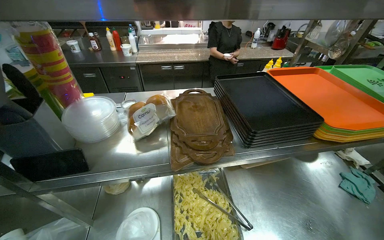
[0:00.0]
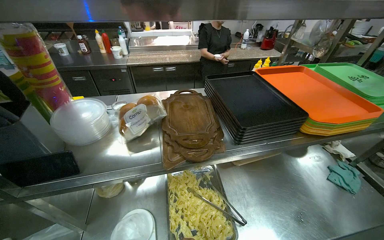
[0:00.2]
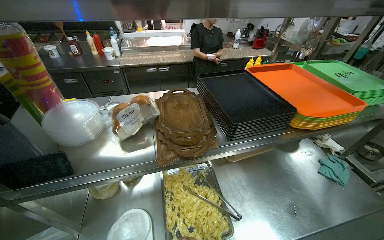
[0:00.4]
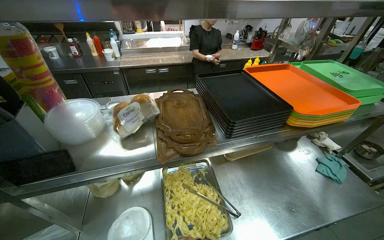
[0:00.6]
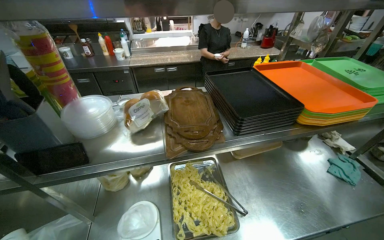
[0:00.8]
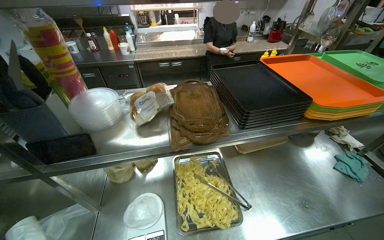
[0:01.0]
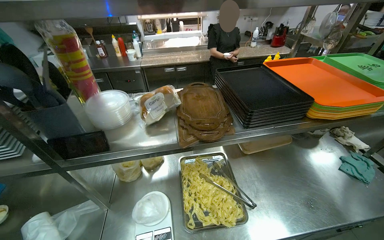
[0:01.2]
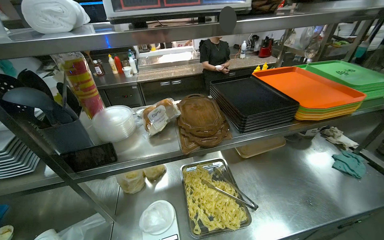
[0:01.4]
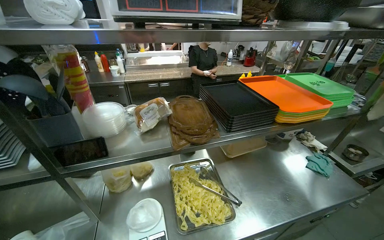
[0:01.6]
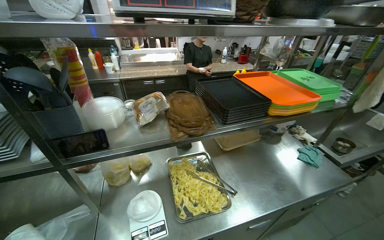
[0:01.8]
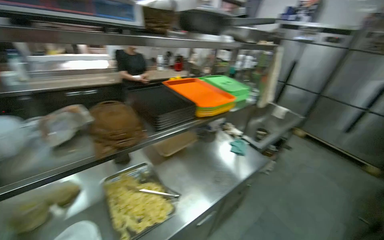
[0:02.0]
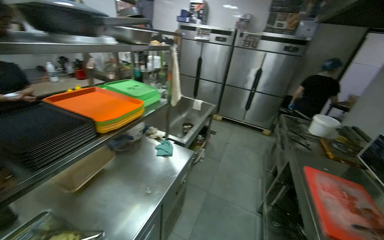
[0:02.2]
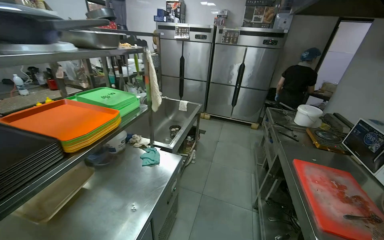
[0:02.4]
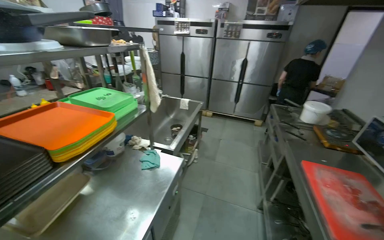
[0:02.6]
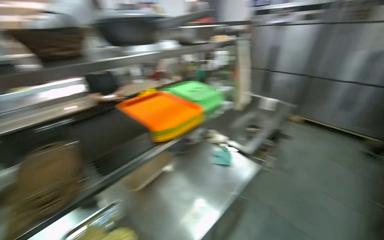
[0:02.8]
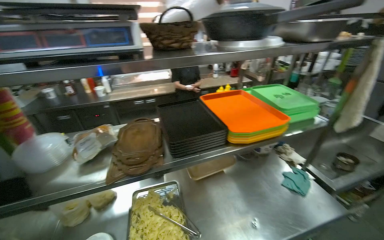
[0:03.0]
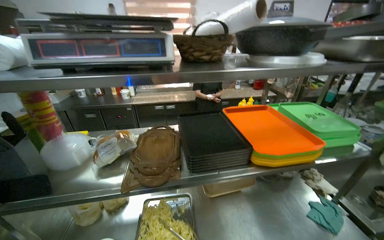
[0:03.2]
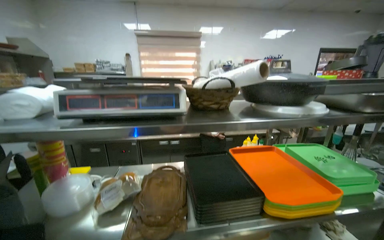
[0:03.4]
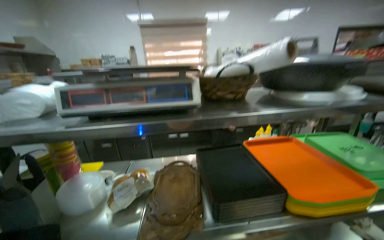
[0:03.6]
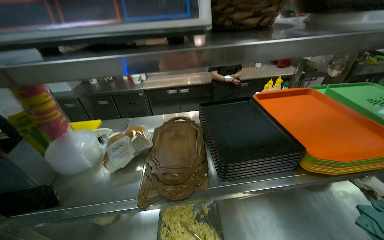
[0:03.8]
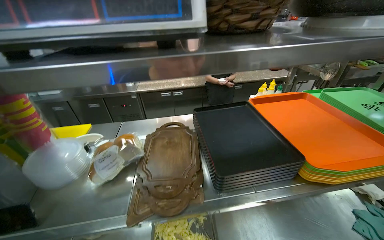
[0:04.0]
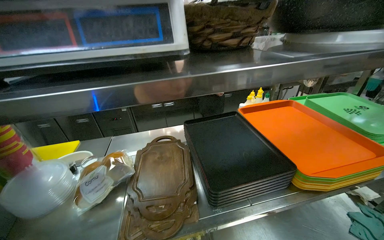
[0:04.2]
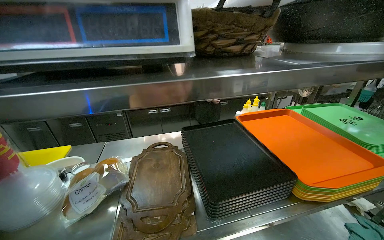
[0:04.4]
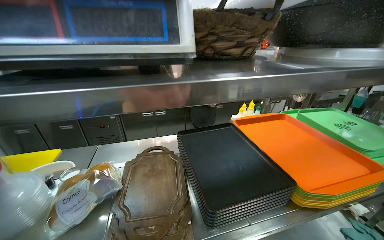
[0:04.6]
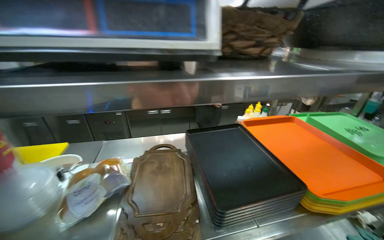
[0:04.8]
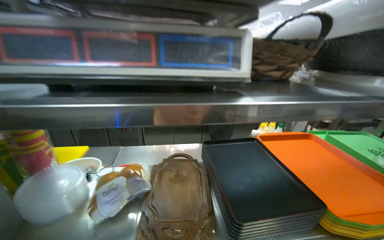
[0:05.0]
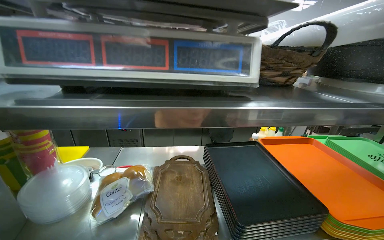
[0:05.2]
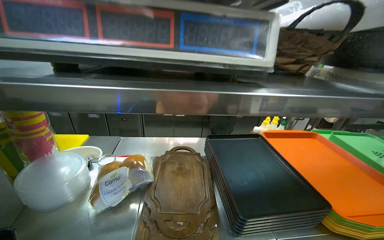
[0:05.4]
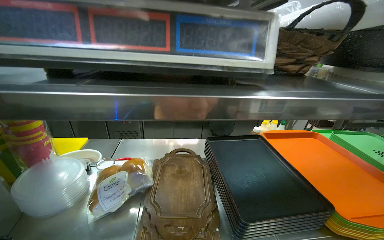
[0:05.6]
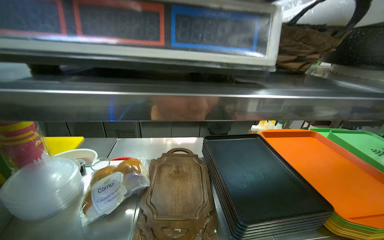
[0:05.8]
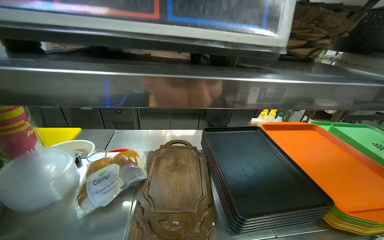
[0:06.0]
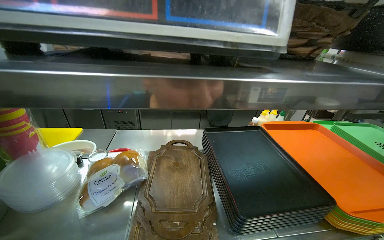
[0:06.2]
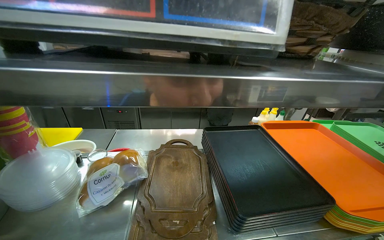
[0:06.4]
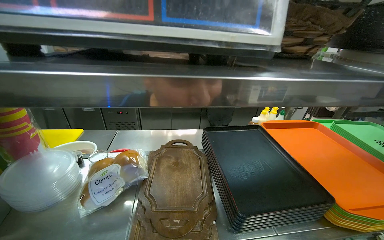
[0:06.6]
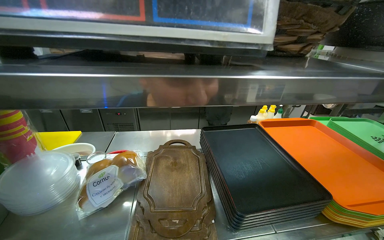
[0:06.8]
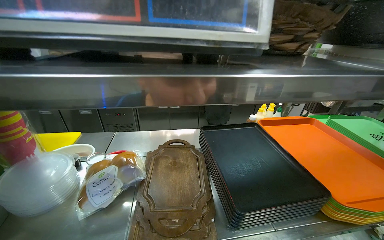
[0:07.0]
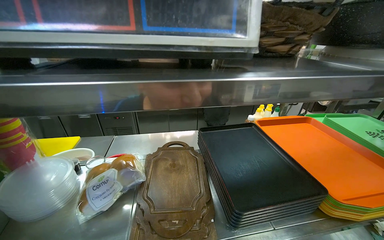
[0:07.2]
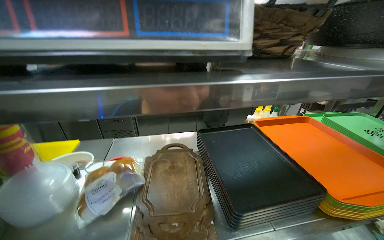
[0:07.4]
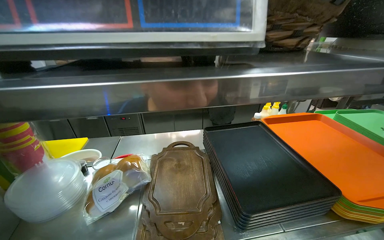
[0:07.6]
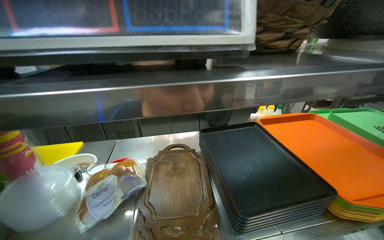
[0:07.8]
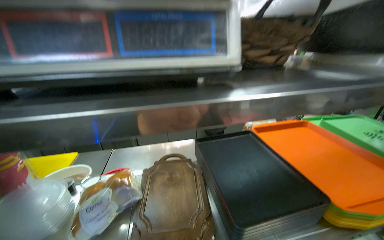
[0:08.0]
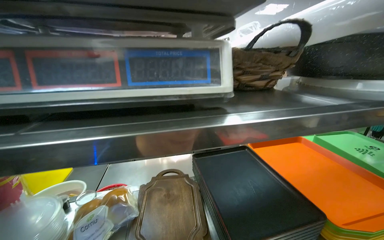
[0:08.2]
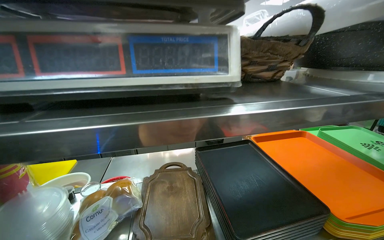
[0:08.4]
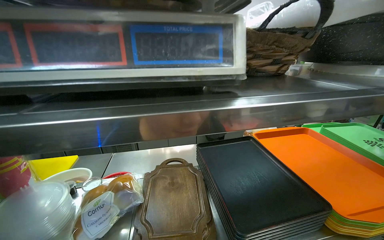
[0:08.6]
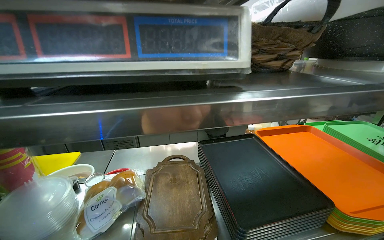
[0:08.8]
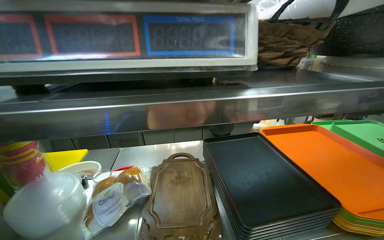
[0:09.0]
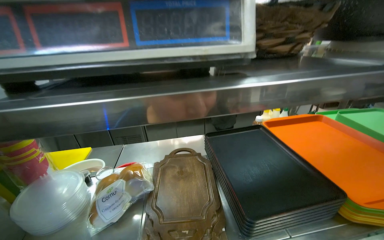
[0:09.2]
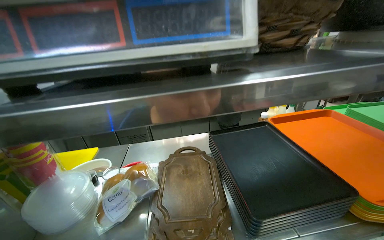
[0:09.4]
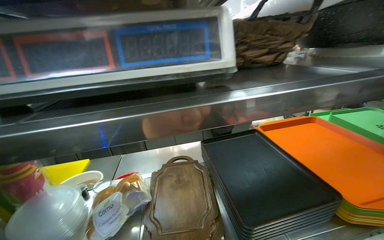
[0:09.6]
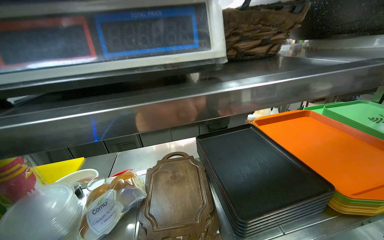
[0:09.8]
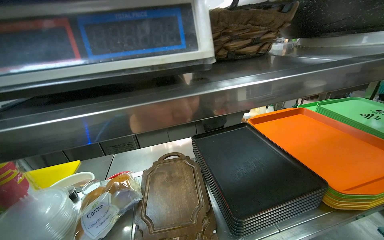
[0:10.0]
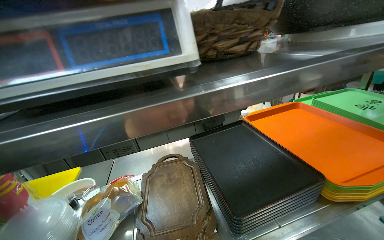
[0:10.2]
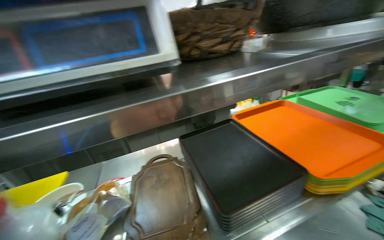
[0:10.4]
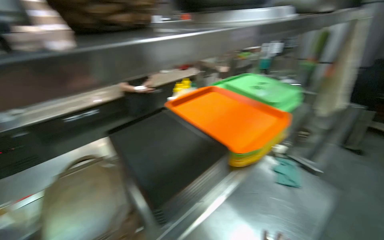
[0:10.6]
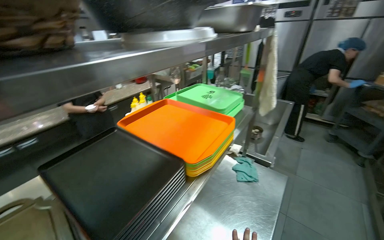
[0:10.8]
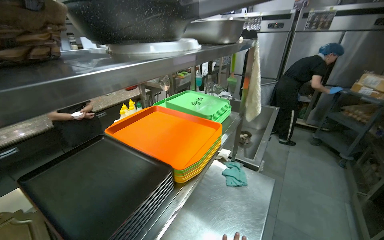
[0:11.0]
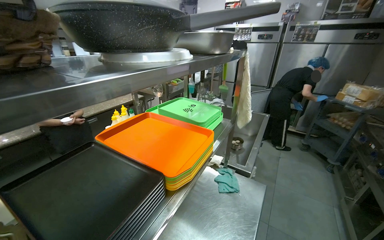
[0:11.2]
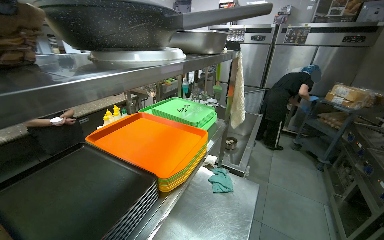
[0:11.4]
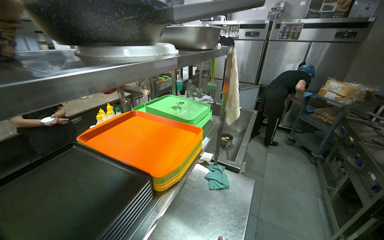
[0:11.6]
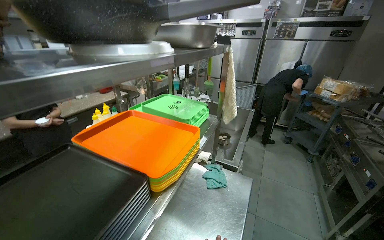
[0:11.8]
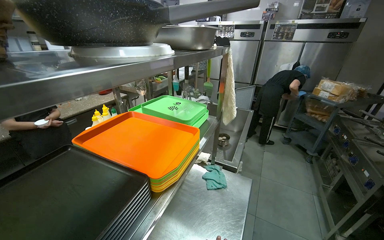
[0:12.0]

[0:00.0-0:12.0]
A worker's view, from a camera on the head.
Job: preparing food.
The whole recording: Weighing and bagging pasta. The worker uses tongs to scoop pasta from a tray into a plastic bag on a scale.
0:10.4 to 0:12.0: The head rotates some 35 degrees to the right.

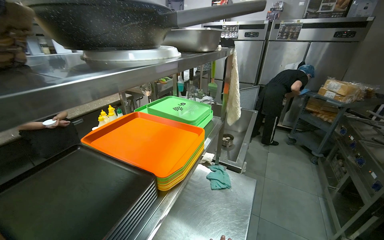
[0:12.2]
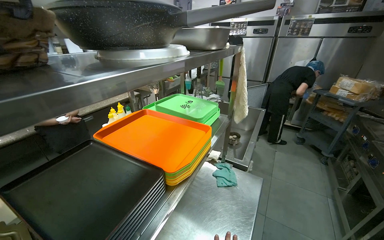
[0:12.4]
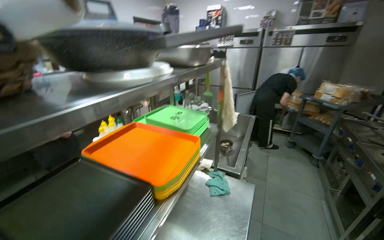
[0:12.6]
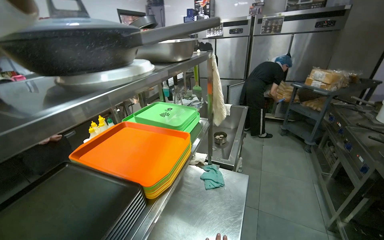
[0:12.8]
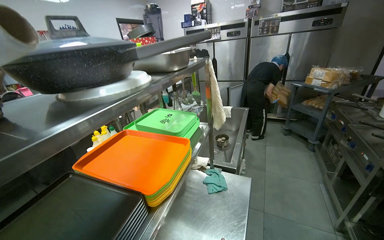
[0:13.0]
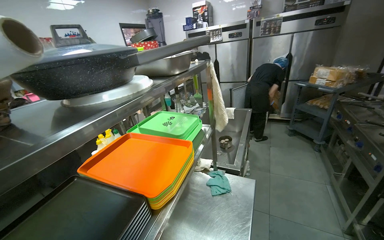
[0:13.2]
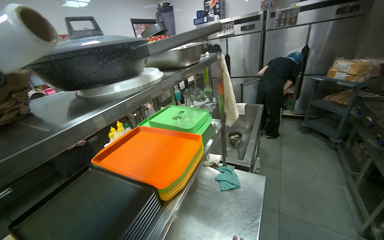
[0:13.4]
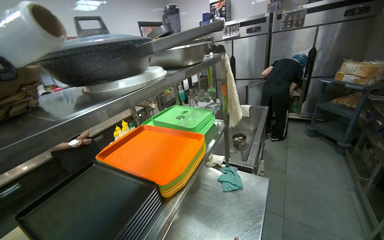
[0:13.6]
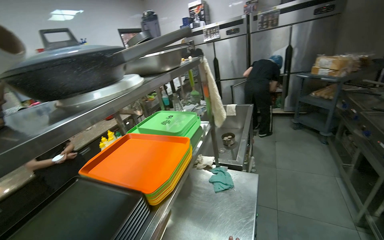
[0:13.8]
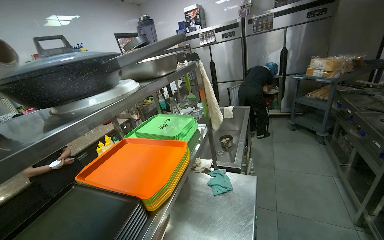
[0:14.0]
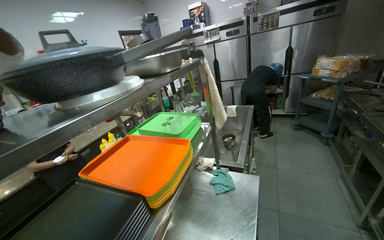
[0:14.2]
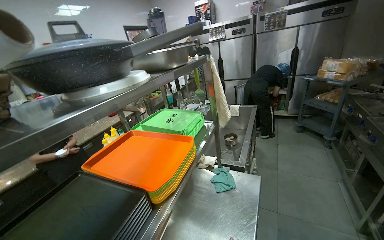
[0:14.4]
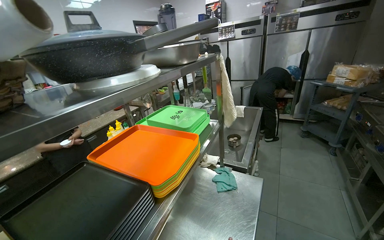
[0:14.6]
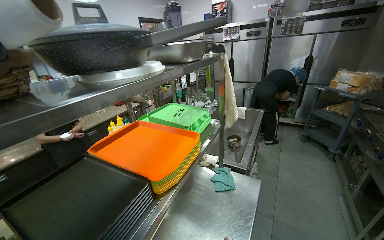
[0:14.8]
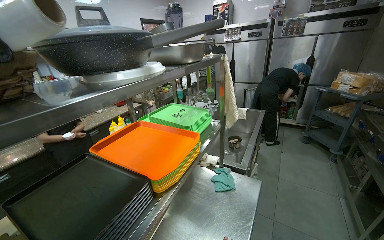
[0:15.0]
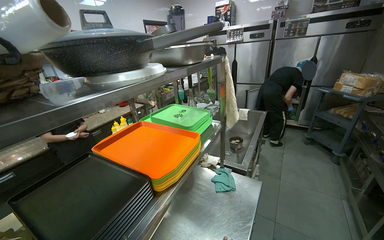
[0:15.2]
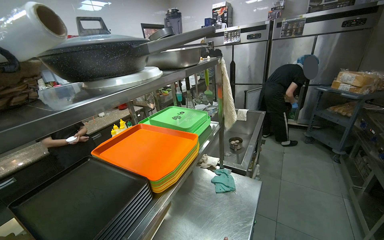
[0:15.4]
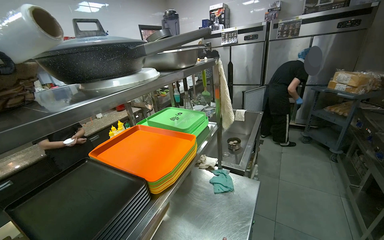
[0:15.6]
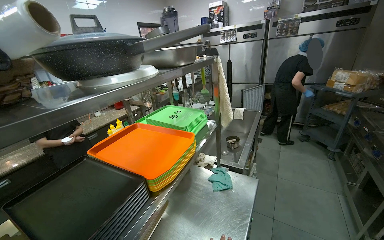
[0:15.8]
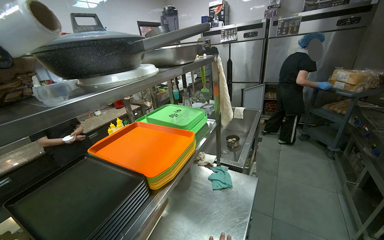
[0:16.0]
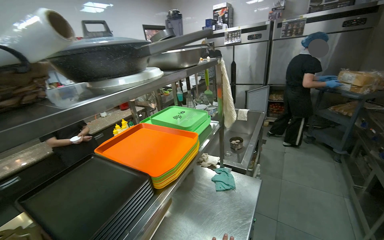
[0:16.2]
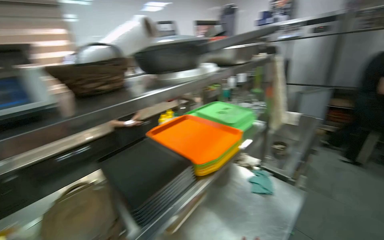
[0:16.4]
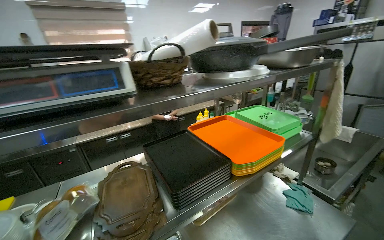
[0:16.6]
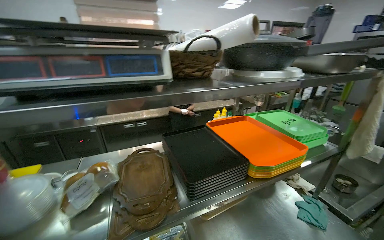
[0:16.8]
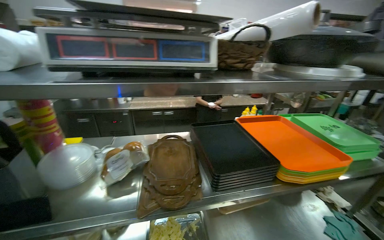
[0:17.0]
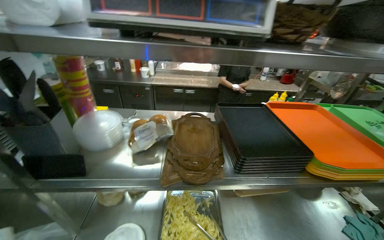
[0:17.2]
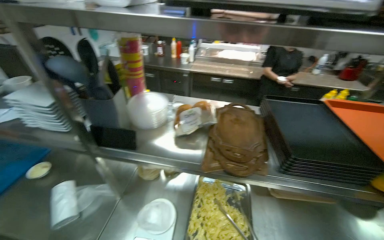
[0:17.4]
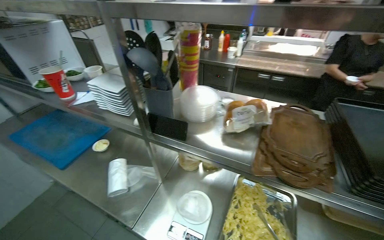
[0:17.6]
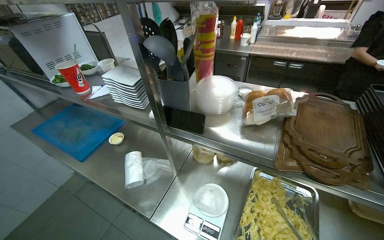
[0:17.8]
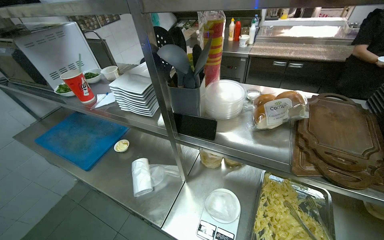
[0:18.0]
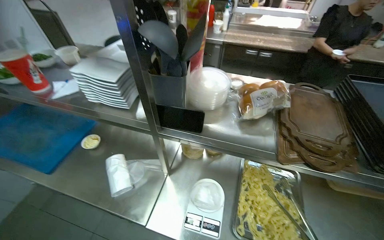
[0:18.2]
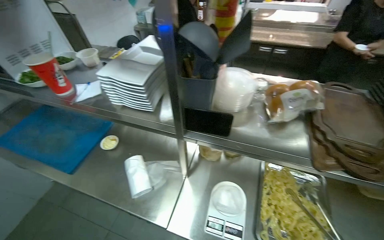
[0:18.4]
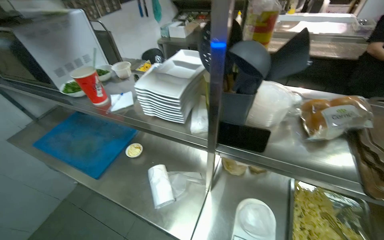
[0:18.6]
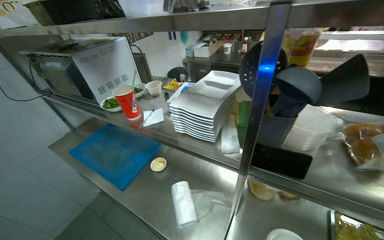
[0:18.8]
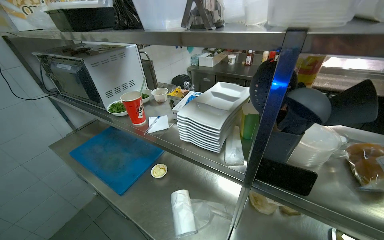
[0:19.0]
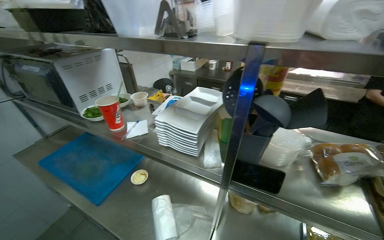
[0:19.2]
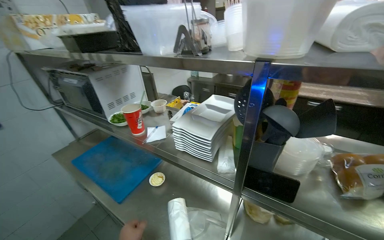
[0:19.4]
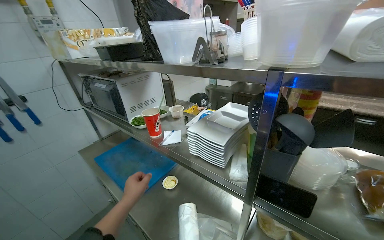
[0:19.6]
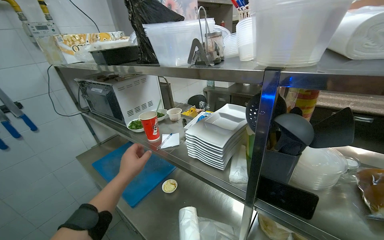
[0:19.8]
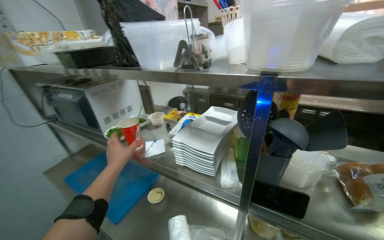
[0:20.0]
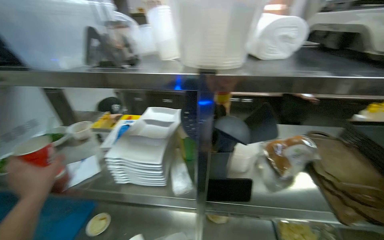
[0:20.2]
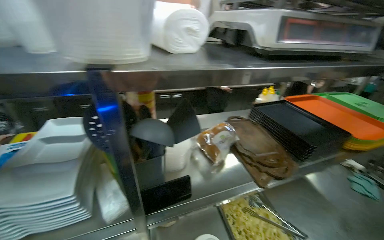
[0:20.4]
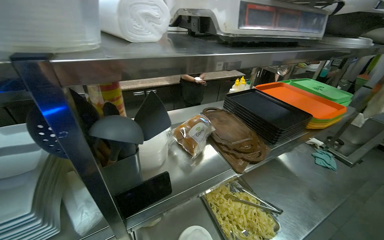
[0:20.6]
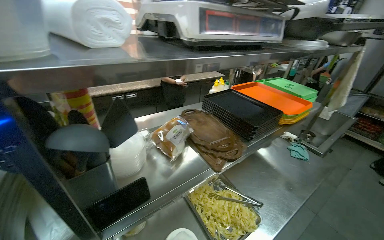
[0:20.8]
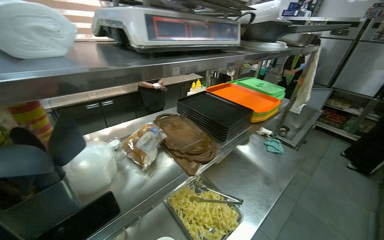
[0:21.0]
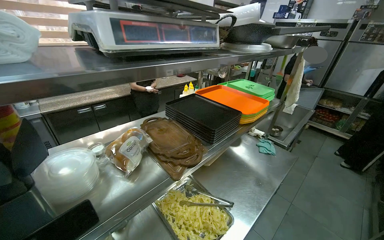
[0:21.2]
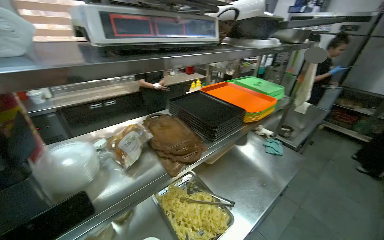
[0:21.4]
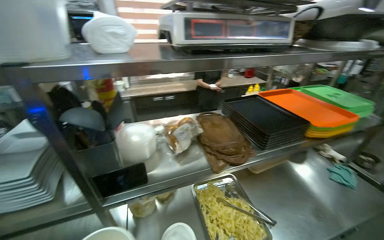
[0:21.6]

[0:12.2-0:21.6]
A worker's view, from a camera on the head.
Job: preparing food.
The whole recording: Weighing and bagging pasta. The worker uses tongs to scoop pasta from a tray into a plastic bag on a scale.
0:15.4 to 0:17.0: The wearer's head swings roughly 50 degrees to the left.
0:17.0 to 0:18.4: The head turns to the left by about 30 degrees. The camera pitches downward, by roughly 20 degrees.
0:18.4 to 0:20.0: The view tilts some 20 degrees upward.
0:20.0 to 0:21.6: The head rotates some 50 degrees to the right.
